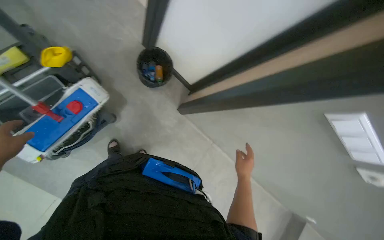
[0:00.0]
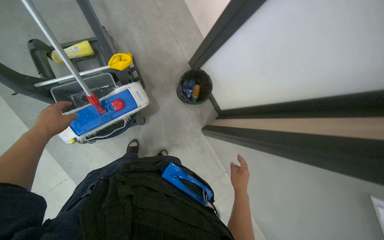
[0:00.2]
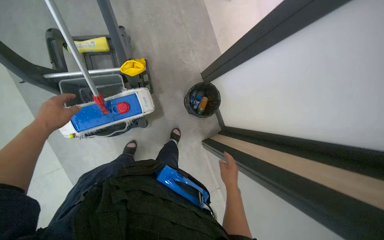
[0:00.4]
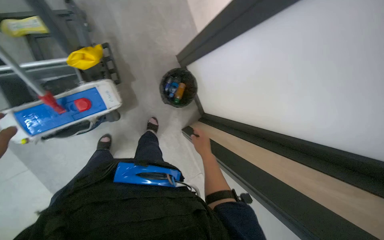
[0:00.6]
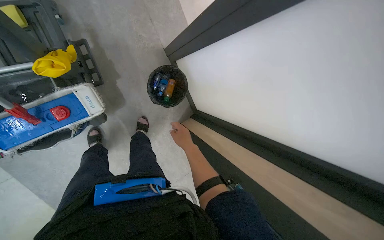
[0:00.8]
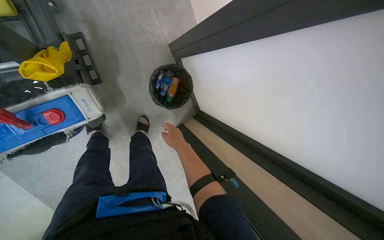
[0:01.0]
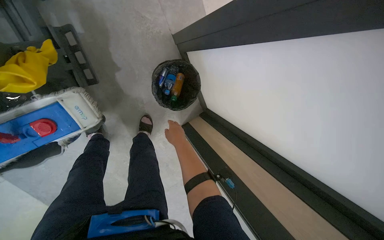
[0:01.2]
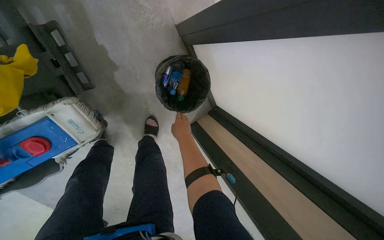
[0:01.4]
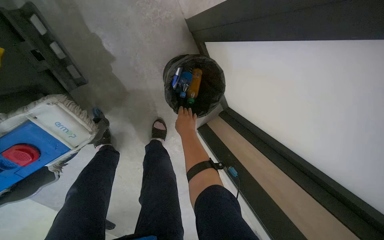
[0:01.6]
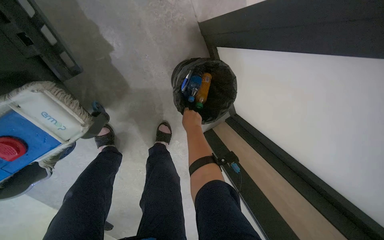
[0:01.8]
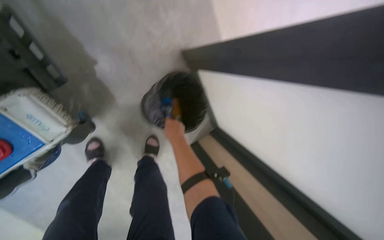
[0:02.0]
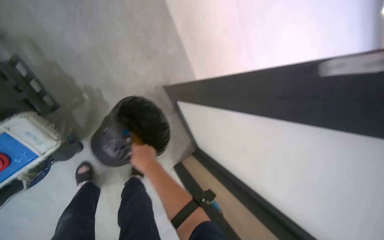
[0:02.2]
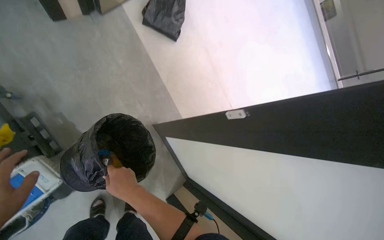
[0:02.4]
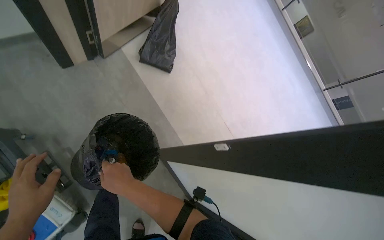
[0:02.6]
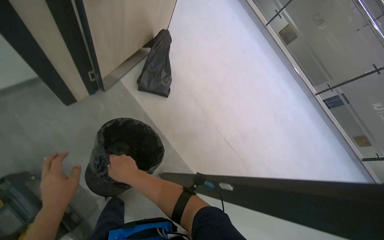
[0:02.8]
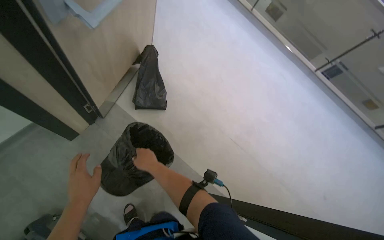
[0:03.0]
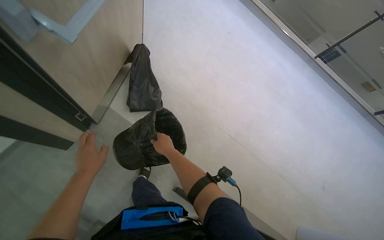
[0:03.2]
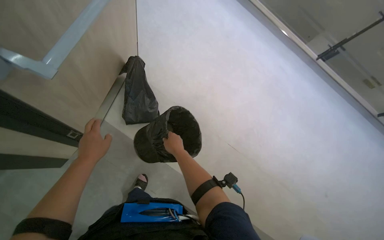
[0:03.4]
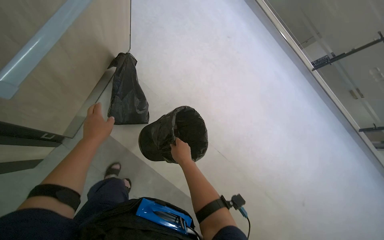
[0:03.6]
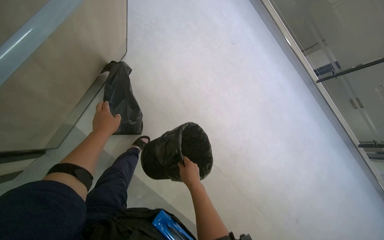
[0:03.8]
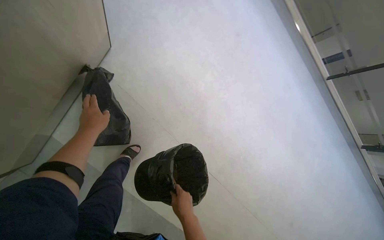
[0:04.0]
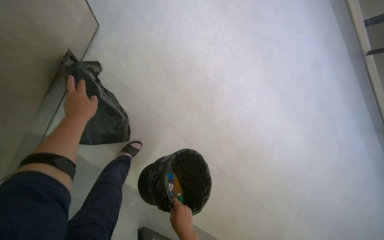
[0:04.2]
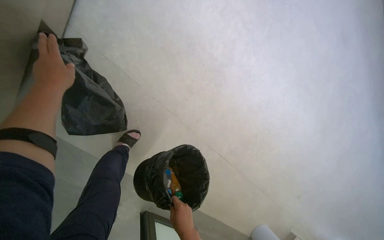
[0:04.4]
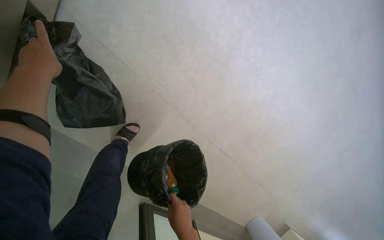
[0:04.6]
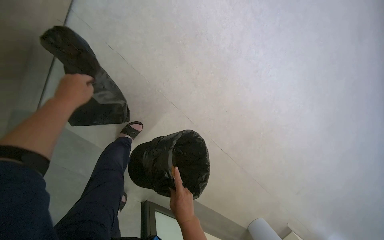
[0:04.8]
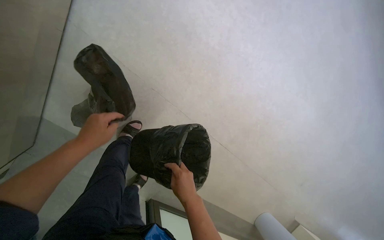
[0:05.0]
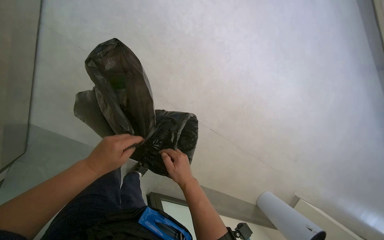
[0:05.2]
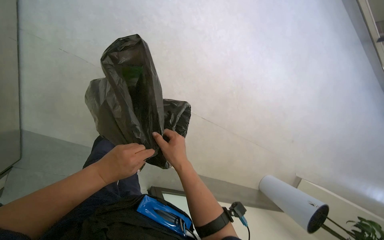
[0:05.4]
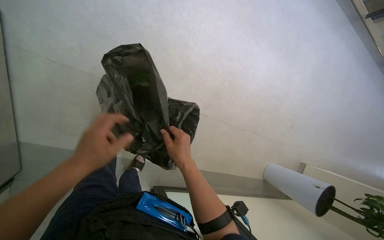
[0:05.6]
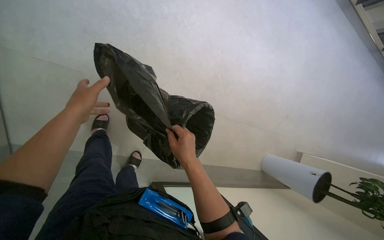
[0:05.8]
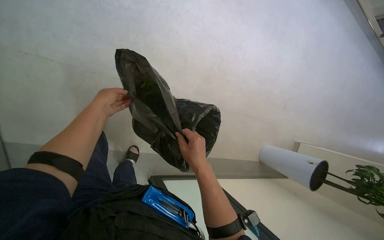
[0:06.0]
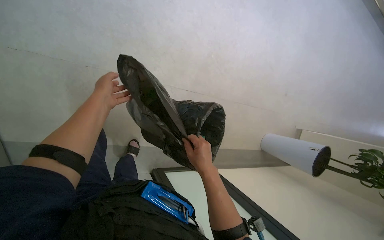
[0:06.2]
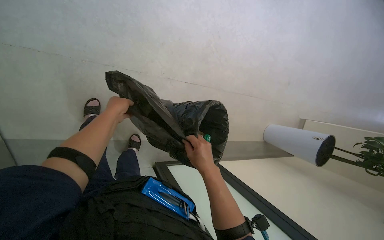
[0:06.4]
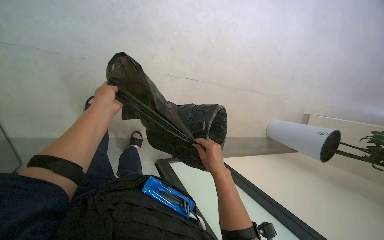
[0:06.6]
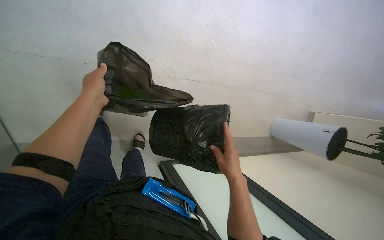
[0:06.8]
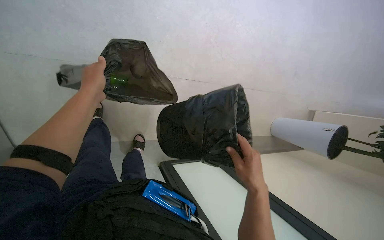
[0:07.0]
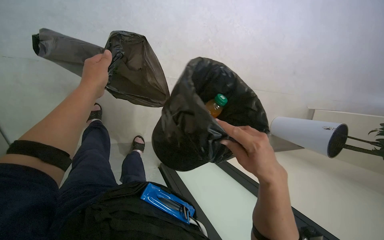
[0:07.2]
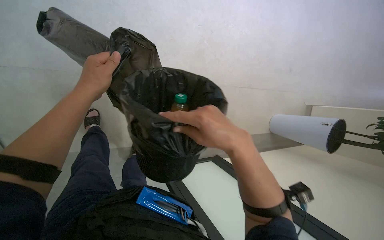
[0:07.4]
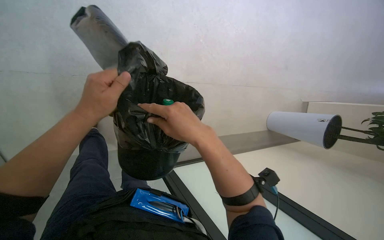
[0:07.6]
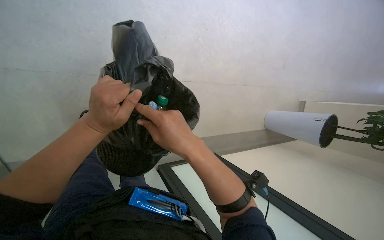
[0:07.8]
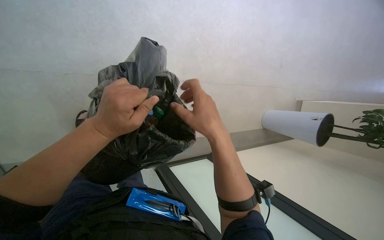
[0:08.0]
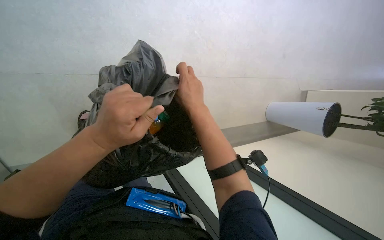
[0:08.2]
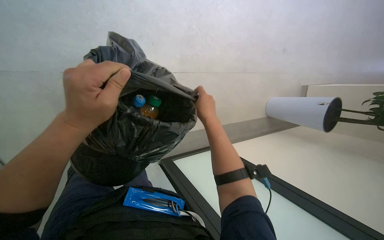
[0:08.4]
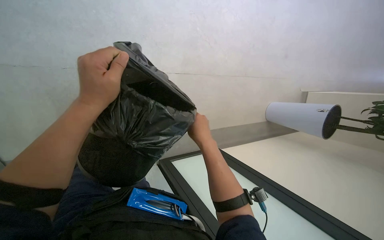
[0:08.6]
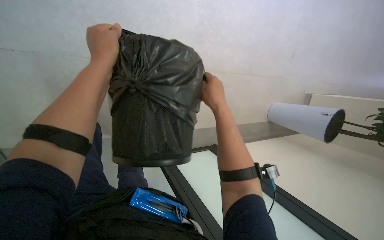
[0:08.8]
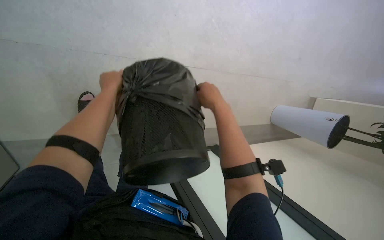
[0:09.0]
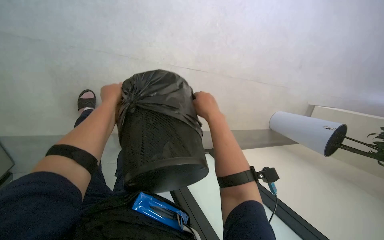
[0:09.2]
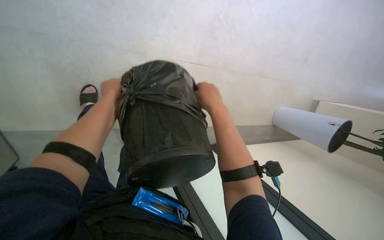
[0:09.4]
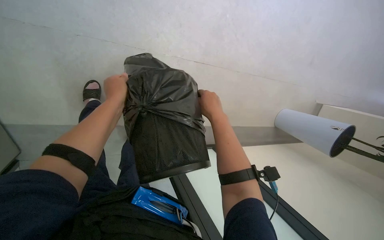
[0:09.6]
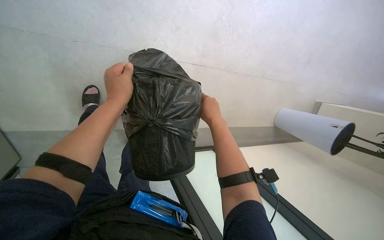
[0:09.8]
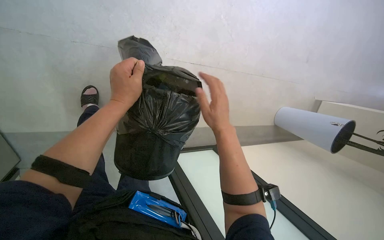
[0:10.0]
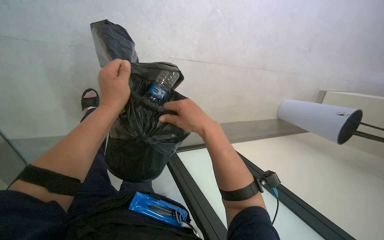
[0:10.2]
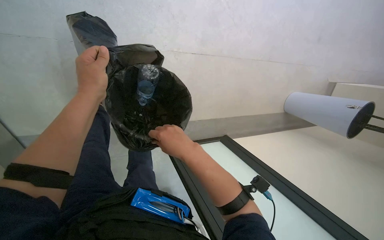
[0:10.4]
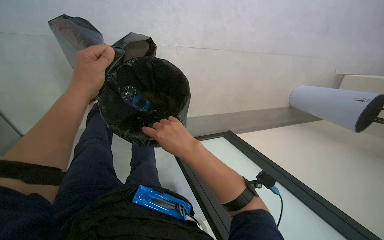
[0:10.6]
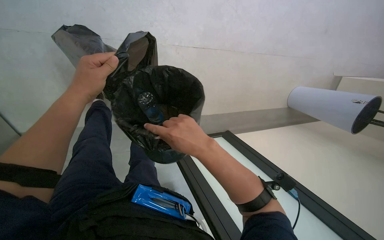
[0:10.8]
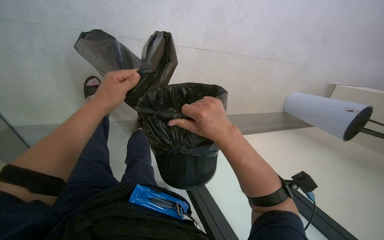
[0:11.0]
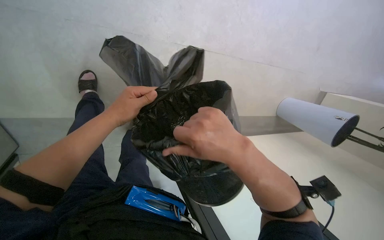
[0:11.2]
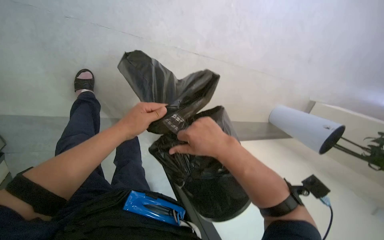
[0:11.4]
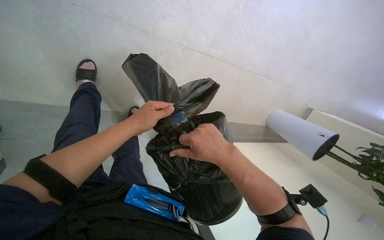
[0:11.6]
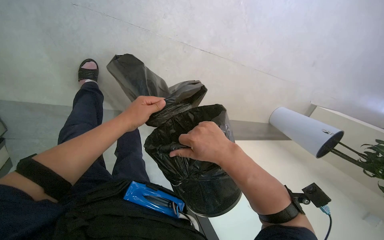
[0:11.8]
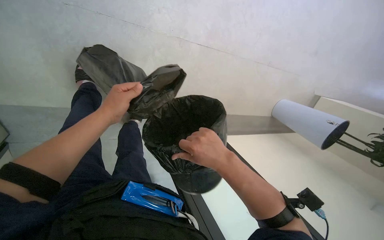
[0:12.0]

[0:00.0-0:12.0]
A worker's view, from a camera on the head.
Job: managing trash.
The whole recording: Managing trash bin. The worker empties and replaces the trash bag, then sorts items into the bin.
0.0 to 1.6 s: The camera travels about 60 cm.
3.0 to 4.4 s: The wearer moves approximately 70 cm. The view tilts some 15 degrees downward.
4.4 to 6.0 s: Everything in view rotates some 30 degrees counterclockwise. The left hand reaches about 35 cm down the picture, then returns.
6.0 to 7.6 s: The right hand shifts roughly 10 cm nearer to the camera.
7.6 to 9.0 s: The left hand goes about 15 cm farther from the camera. Meanwhile the right hand shifts about 15 cm farther from the camera and up the picture.
9.0 to 10.4 s: The right hand moves to the left and down the picture, approximately 15 cm.
10.4 to 12.0 s: The right hand is displaced to the right by roughly 10 cm. The left hand goes to the right and returns, some 10 cm each way.

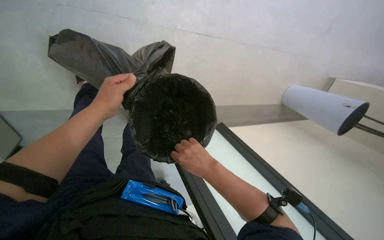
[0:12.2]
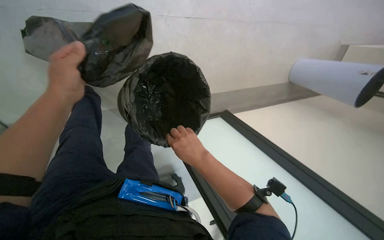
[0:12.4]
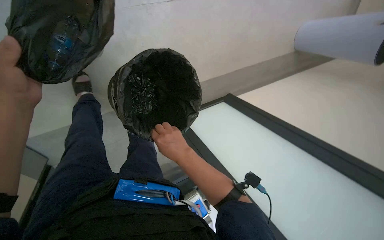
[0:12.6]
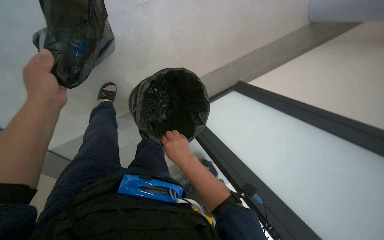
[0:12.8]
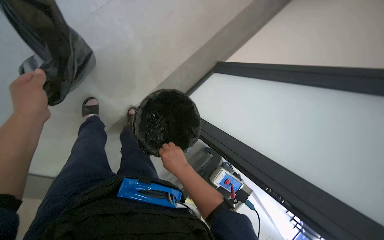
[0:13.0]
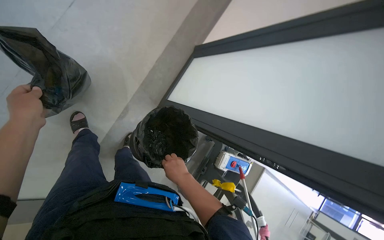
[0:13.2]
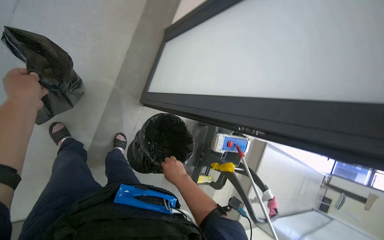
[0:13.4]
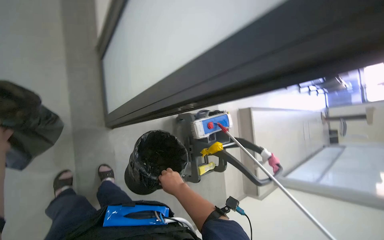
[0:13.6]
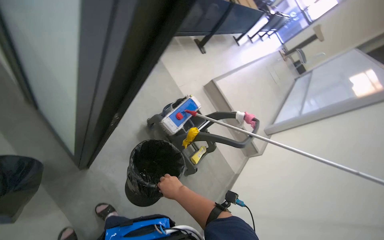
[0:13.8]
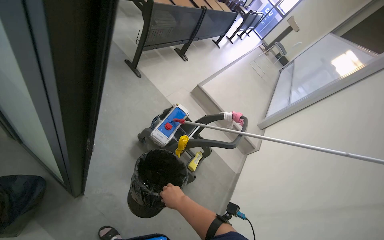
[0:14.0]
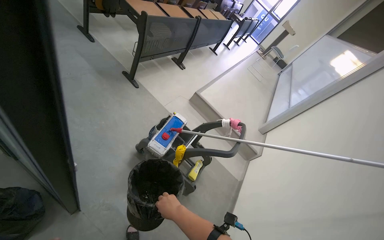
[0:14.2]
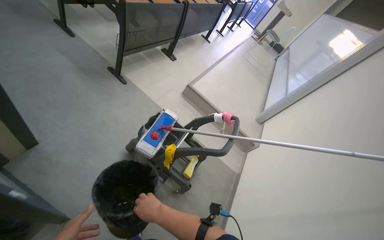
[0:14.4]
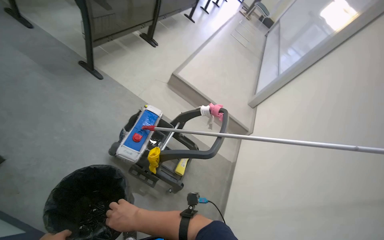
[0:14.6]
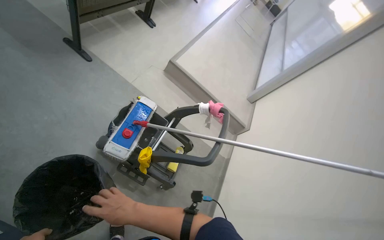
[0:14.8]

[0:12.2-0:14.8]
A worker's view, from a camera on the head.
Job: managing trash.
The whole recording: Managing trash bin. The worker empties and replaces the trash bag, then sorts items into the bin.
12.2 to 13.4 s: The right hand is displaced farther from the camera and to the left by approximately 15 cm, while the left hand is displaced to the left by approximately 10 cm.
13.4 to 14.8 s: The camera travels roughly 60 cm. The camera pitches downward, by about 15 degrees. The scene rotates counterclockwise by approximately 50 degrees.

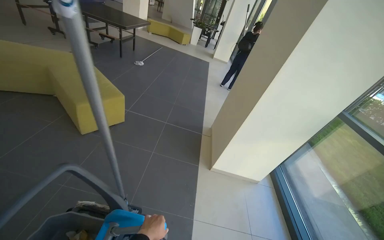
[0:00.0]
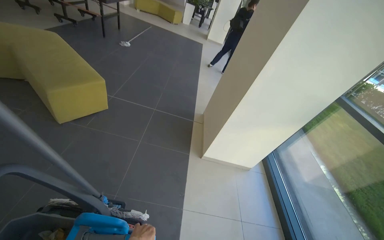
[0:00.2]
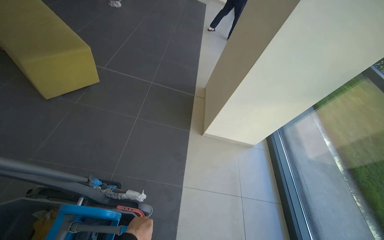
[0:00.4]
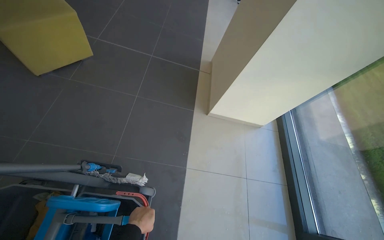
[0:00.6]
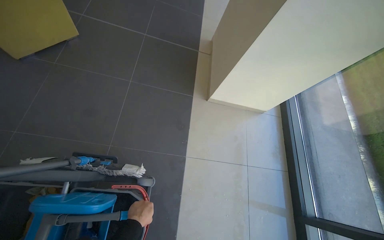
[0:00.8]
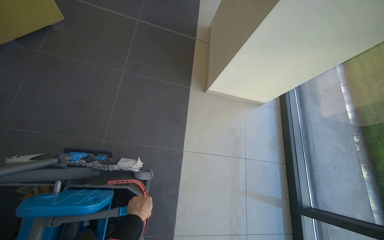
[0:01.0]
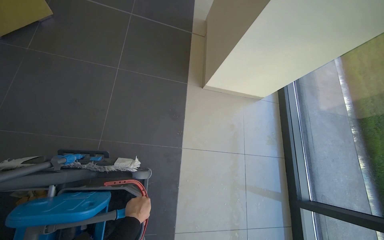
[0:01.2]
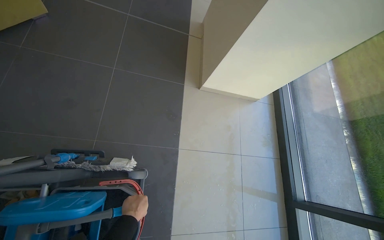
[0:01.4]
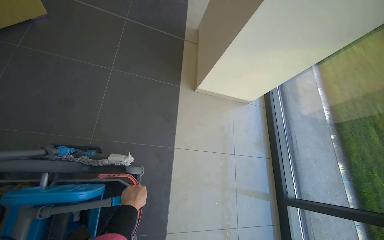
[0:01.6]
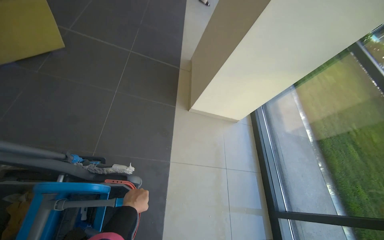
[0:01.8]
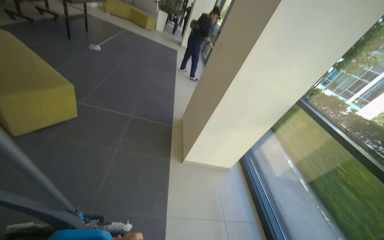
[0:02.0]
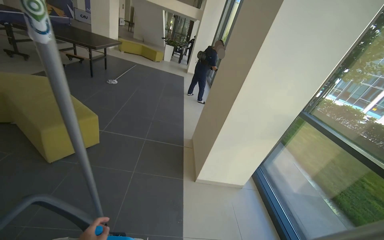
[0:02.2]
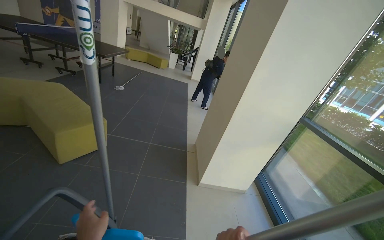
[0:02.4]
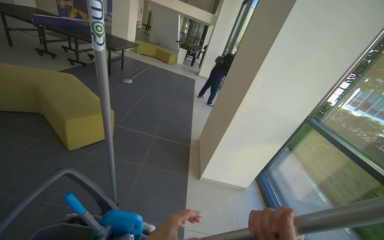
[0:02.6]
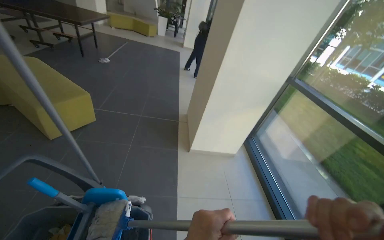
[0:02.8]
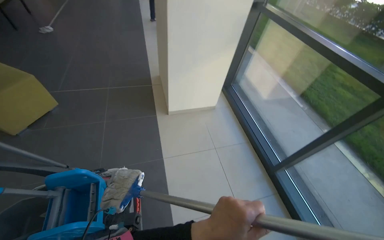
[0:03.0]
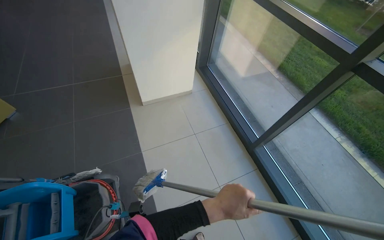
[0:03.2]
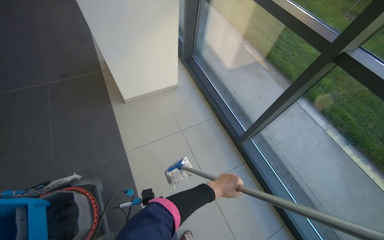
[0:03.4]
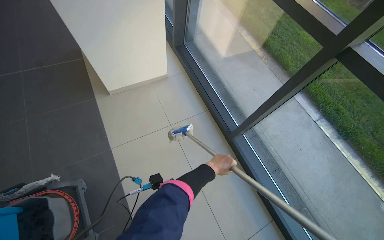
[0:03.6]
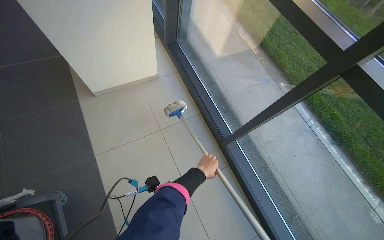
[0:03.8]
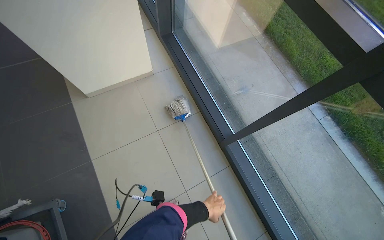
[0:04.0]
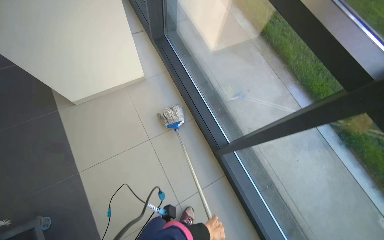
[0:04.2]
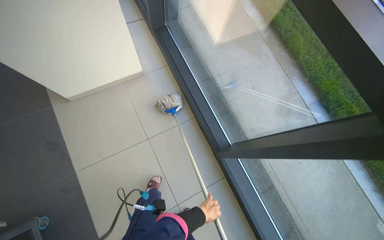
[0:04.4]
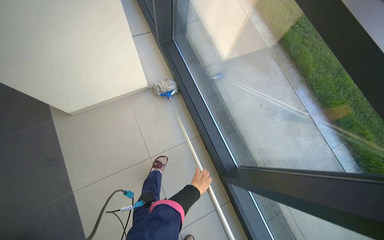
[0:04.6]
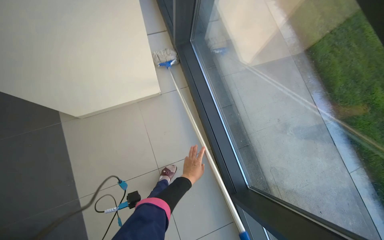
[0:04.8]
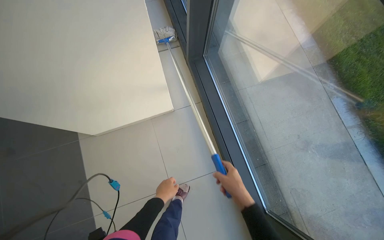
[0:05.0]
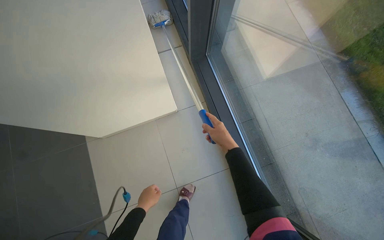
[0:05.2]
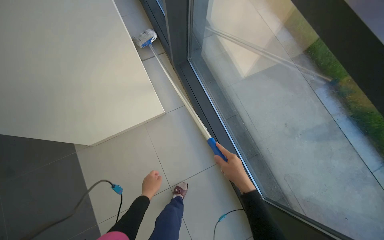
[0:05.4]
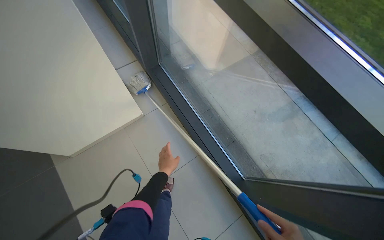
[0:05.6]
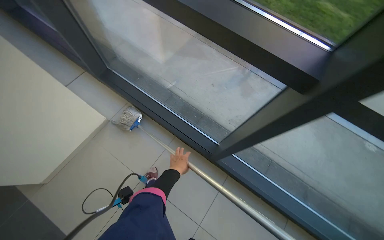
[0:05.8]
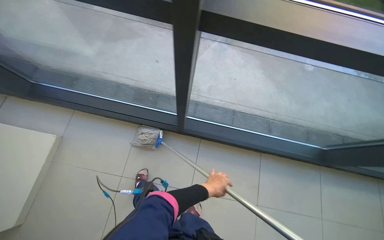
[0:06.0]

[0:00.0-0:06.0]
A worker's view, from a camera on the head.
Job: mopping floor.
The whole recording: Mopping tiled floor. The worker mops the tiled floor near the windows with a mop.
0.0 to 1.6 s: The camera travels some 50 cm. The view tilts some 35 degrees downward.
1.6 to 3.0 s: The camera is carried about 60 cm. The view tips upward by roughly 15 degrees. The scene turns roughly 25 degrees counterclockwise in the picture.
3.0 to 4.4 s: The head travels some 90 cm. The camera pitches downward, by about 25 degrees.
